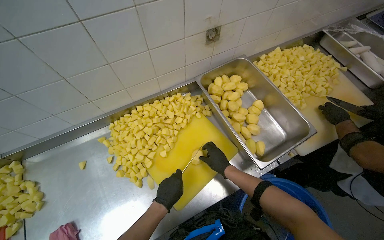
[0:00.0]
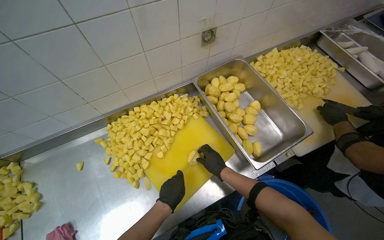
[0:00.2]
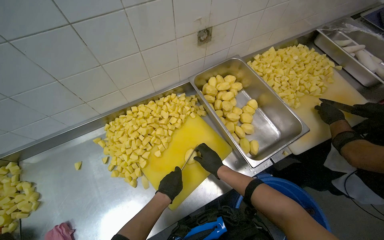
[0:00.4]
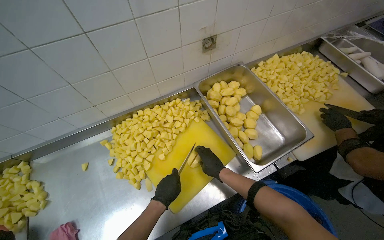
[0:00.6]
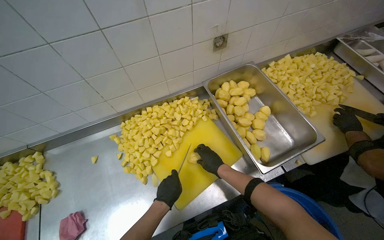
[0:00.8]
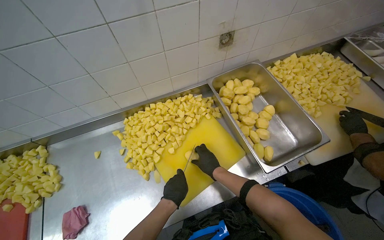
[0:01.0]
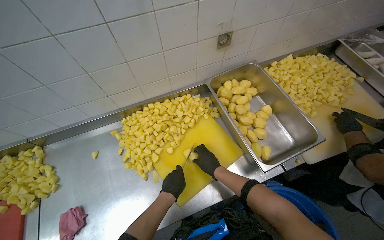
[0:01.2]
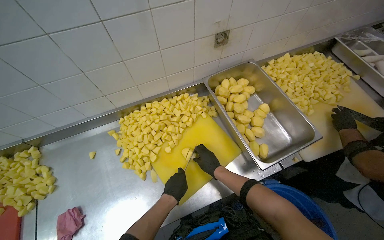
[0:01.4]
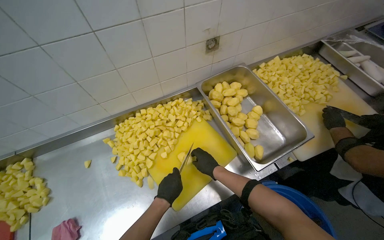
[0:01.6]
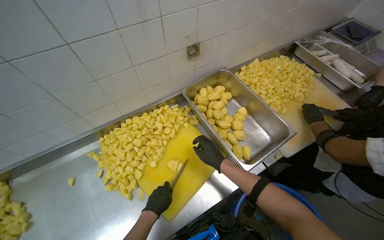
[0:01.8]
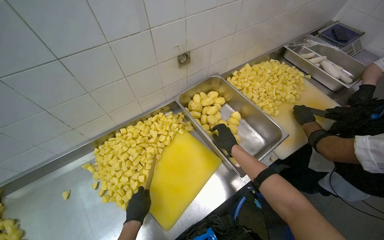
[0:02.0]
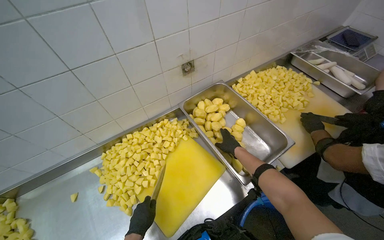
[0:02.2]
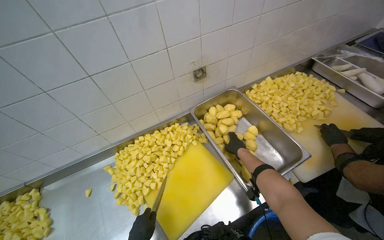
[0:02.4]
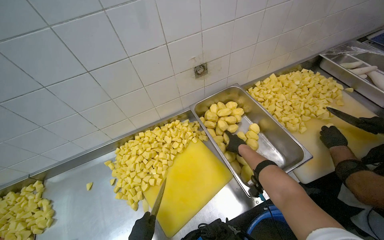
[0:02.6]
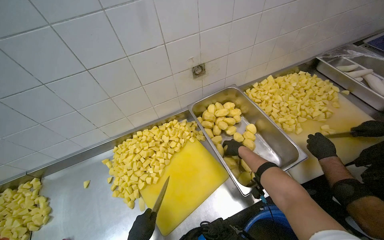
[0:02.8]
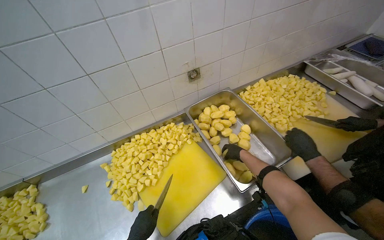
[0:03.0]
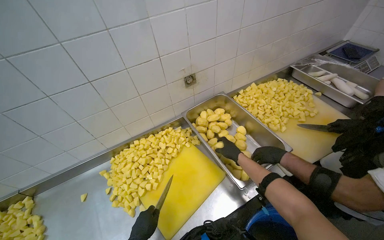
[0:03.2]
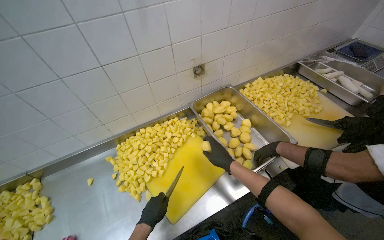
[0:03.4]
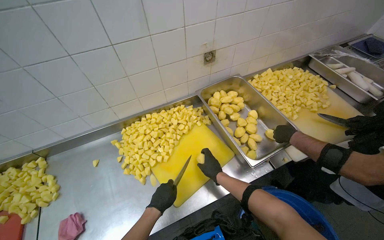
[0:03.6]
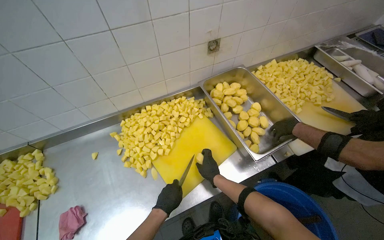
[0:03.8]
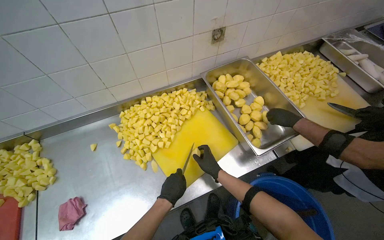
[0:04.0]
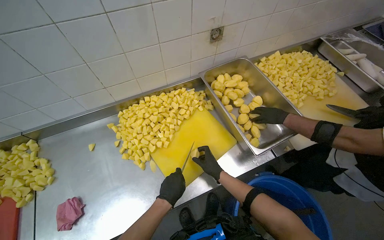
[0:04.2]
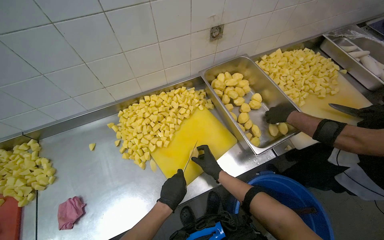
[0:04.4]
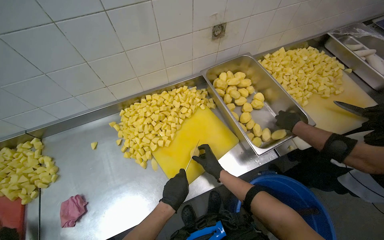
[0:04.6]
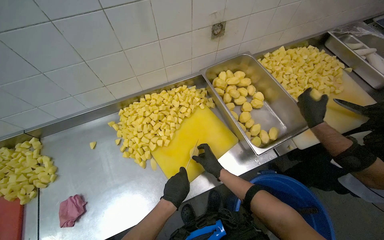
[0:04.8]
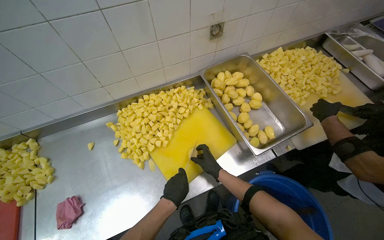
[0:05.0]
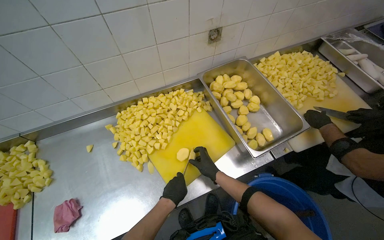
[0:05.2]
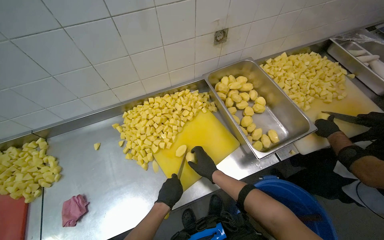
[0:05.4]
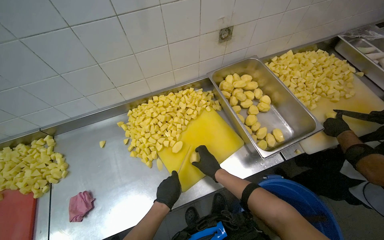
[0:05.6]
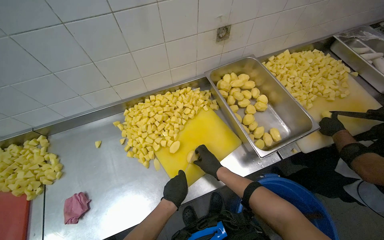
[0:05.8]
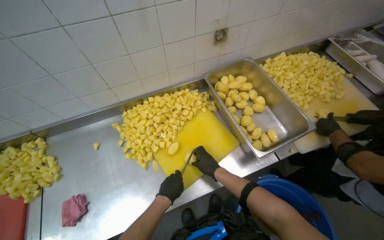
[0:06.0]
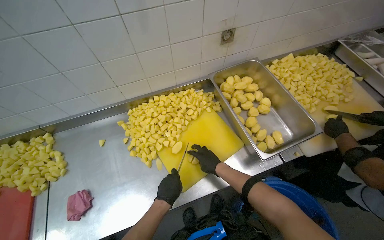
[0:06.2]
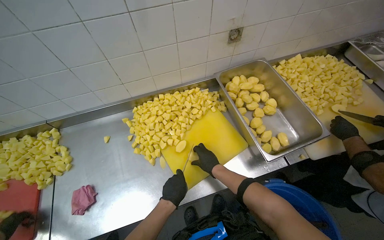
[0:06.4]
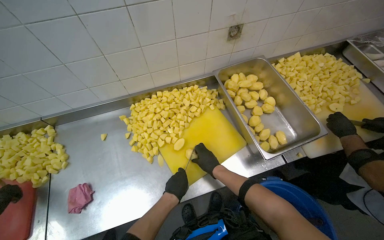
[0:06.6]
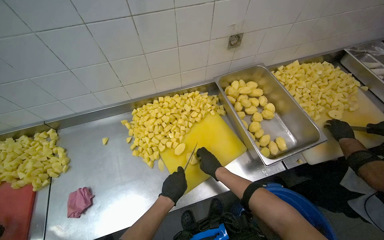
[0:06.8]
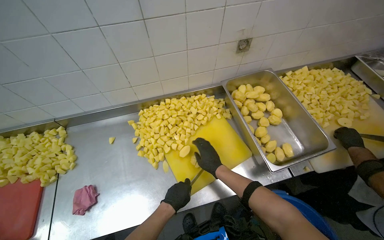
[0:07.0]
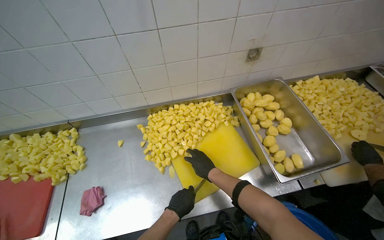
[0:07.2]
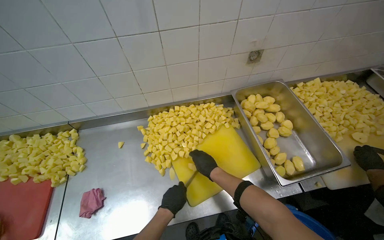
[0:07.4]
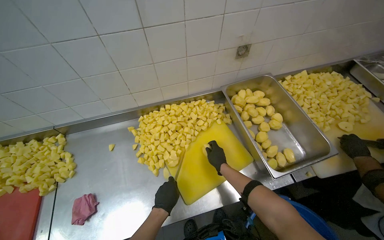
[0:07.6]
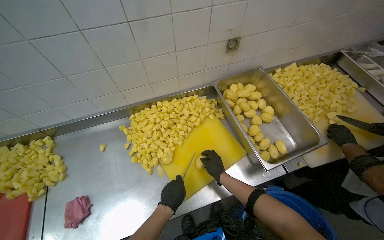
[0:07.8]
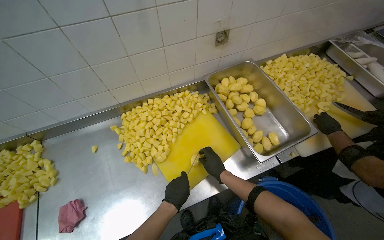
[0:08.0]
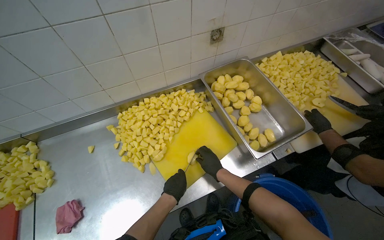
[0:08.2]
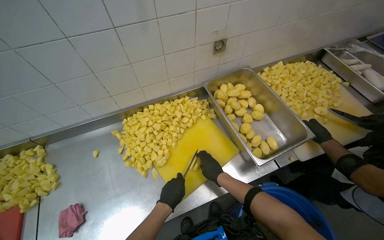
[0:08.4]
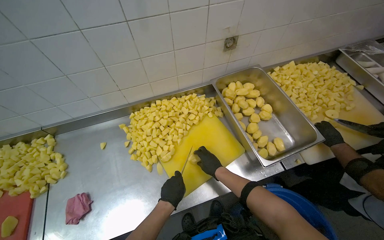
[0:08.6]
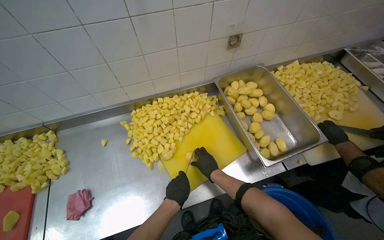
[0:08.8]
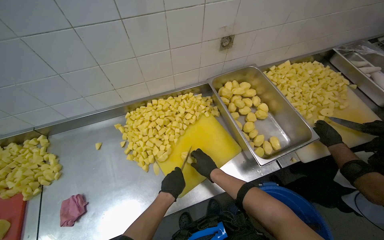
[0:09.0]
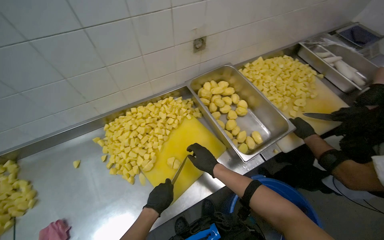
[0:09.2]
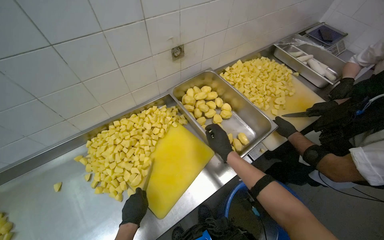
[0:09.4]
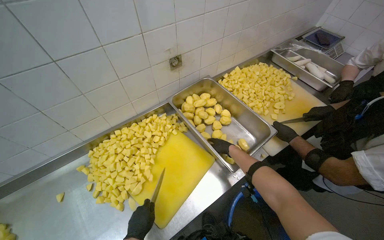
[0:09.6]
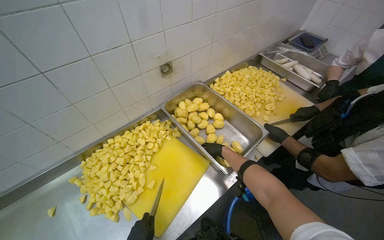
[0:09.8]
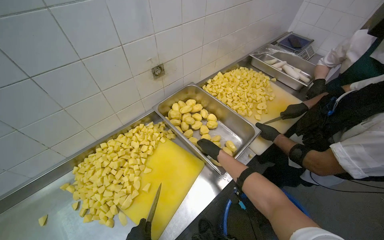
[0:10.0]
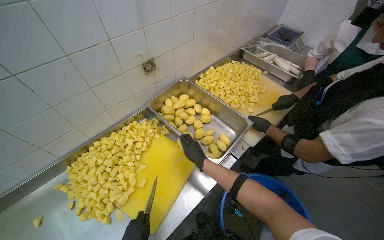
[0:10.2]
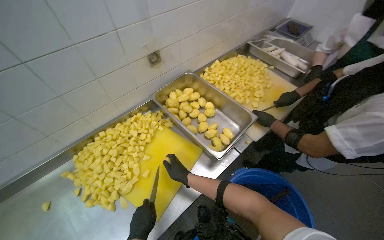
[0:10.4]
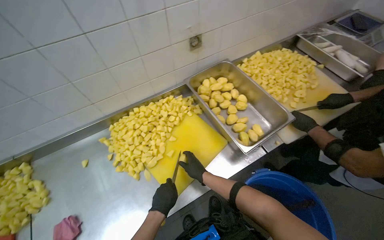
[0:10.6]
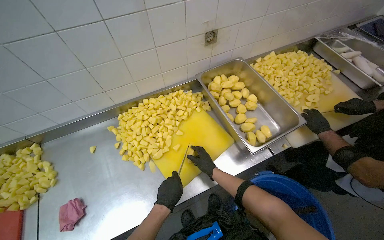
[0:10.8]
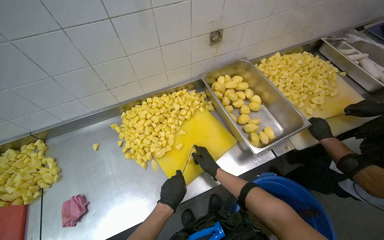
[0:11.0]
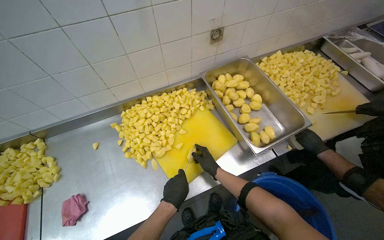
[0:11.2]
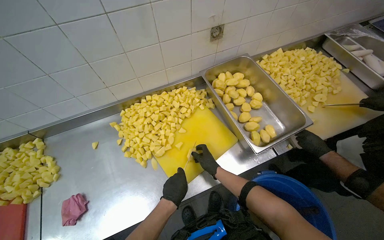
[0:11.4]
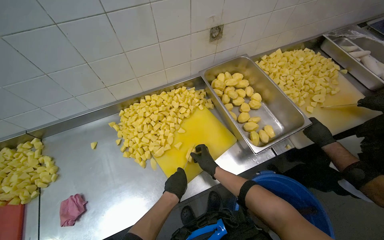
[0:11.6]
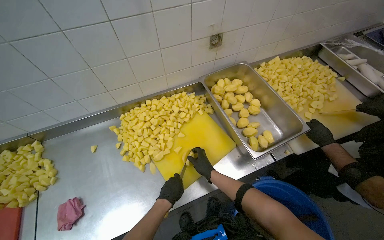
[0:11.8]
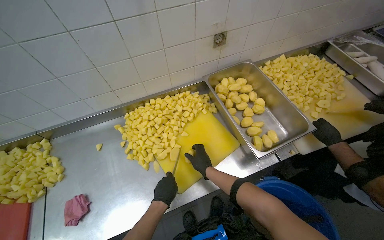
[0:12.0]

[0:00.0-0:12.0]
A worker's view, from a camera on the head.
Job: preparing food.
The whole recording: Cutting potatoes into pieces. The worker cuts peeled potatoes into small pieces on a yellow cutting board.
0.0 to 1.6 s: The hands make small movements and keep their place.
1.6 to 3.0 s: The right hand moves to the right and farther from the camera, about 25 cm.
3.0 to 4.4 s: The right hand is displaced down the picture, to the left and nearer to the camera by approximately 30 cm.
4.4 to 6.0 s: The hands are busy where they are.
7.6 to 9.0 s: The hands stay close to where they were, moving slightly.
9.0 to 10.4 s: The head turns to the right by roughly 20 degrees.
10.4 to 12.0 s: The head rotates about 20 degrees to the left.

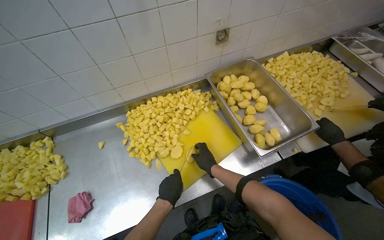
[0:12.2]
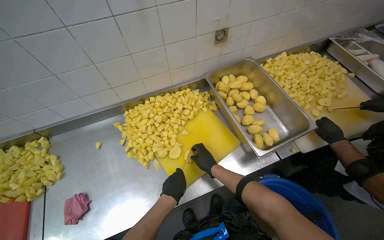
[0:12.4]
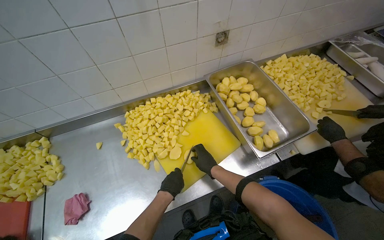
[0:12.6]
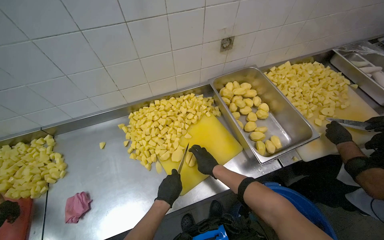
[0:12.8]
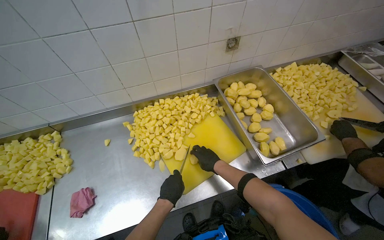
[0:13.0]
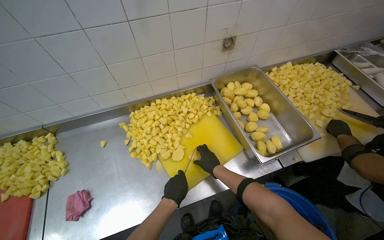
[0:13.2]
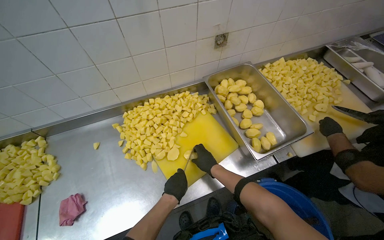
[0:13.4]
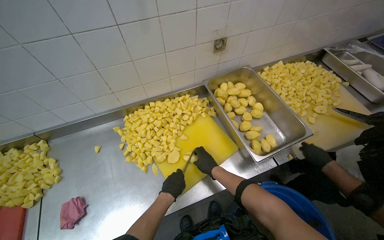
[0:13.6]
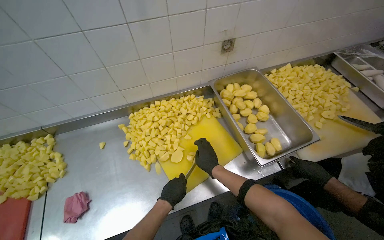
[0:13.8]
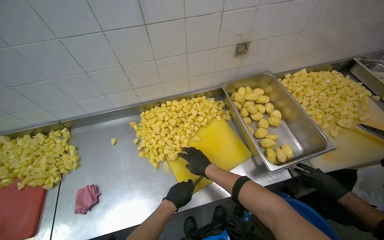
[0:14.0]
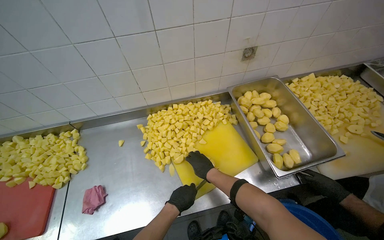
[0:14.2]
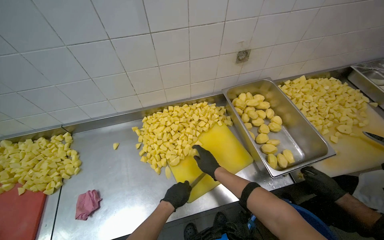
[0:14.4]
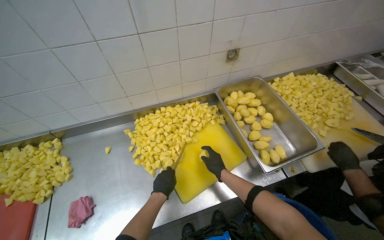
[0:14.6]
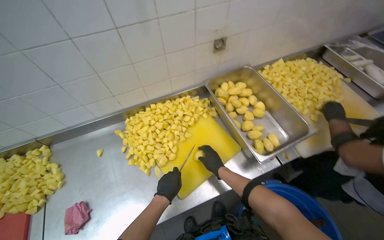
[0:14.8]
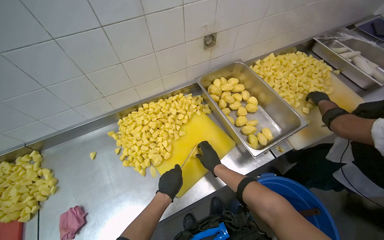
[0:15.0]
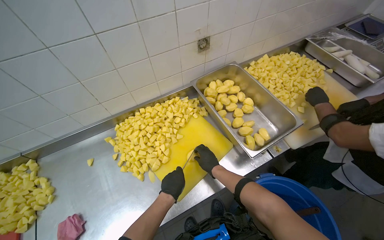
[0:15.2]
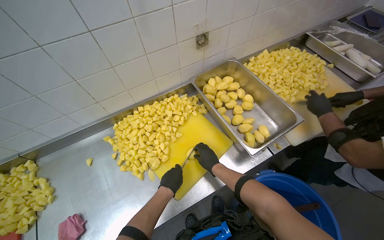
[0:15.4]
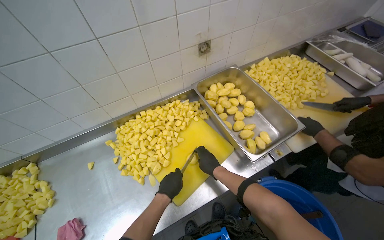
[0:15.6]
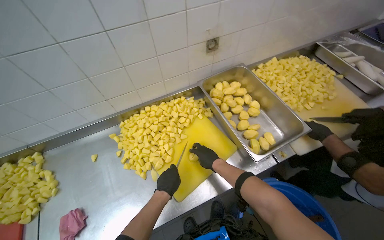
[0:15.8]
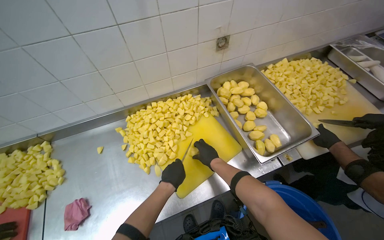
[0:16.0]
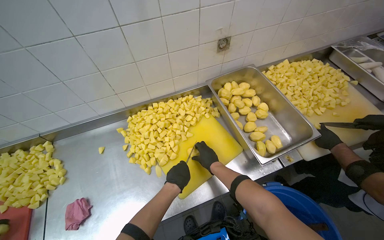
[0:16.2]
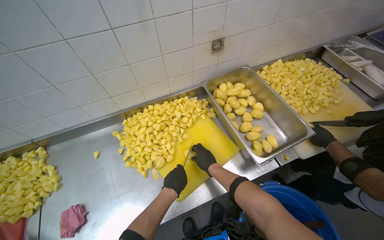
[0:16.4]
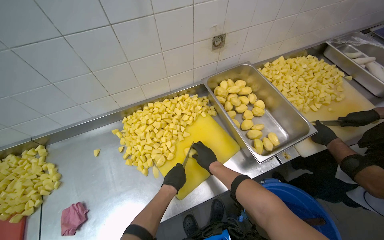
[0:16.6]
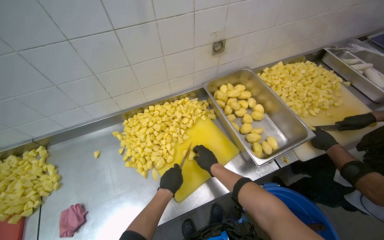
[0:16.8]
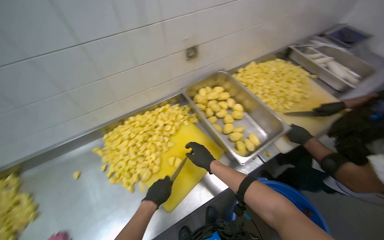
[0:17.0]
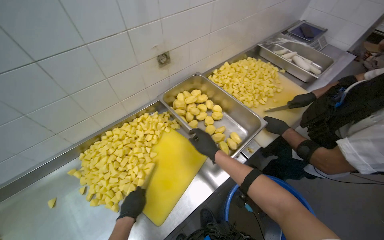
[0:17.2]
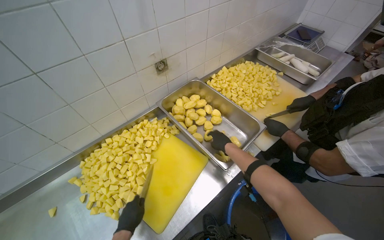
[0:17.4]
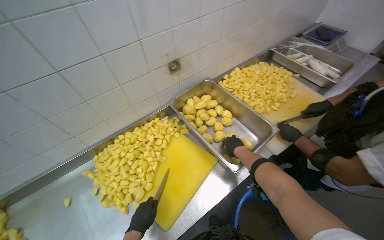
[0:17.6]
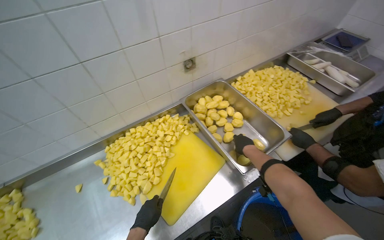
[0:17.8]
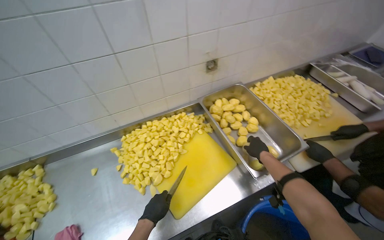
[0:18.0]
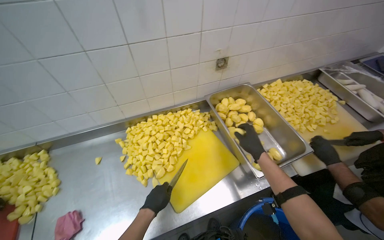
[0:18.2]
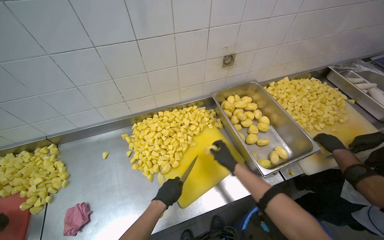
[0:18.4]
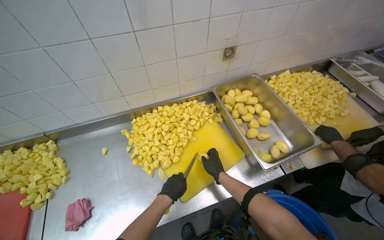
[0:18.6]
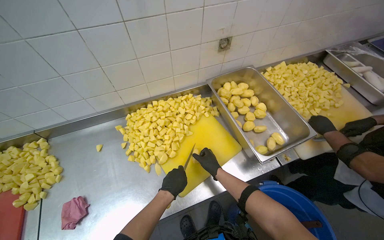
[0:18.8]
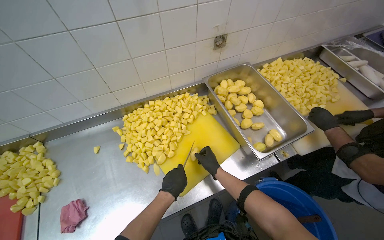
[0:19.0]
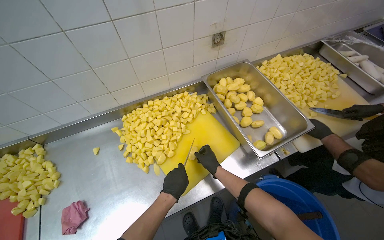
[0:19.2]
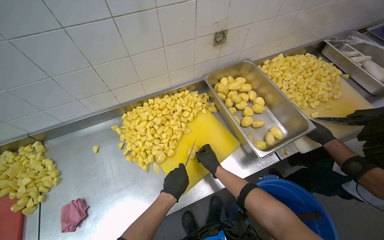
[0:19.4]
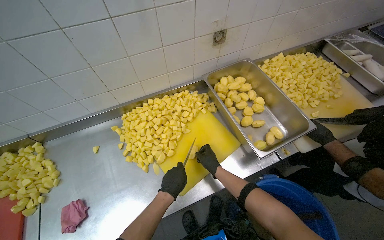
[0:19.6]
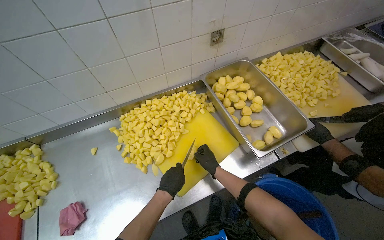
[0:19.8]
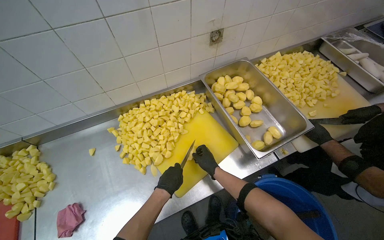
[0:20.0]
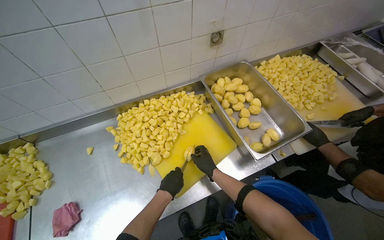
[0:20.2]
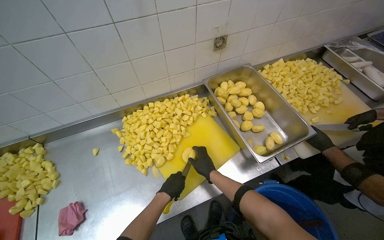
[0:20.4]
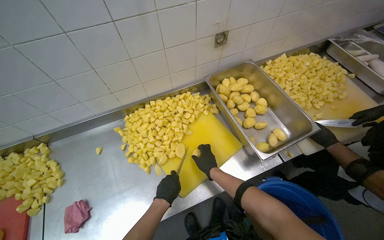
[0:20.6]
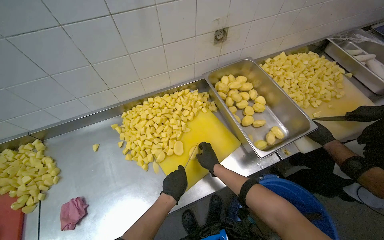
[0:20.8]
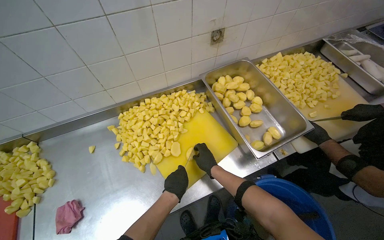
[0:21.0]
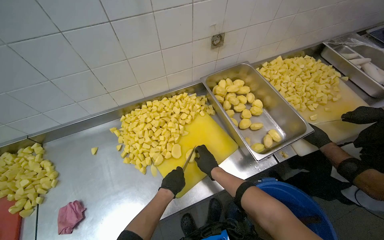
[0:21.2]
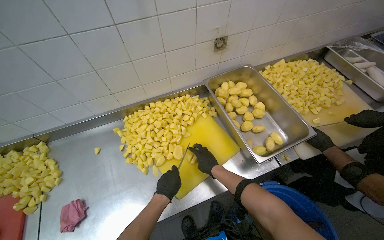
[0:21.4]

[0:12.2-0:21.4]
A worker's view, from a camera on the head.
Job: preparing food.
The whole recording: Cutting potatoes into pieces. The worker cuts peeled potatoes into small pieces on a yellow cutting board.
12.2 to 13.8 s: The hands stay close to where they were, moving slightly.
13.8 to 15.2 s: The right hand heads farther from the camera, covering roughly 10 cm.
15.2 to 16.8 s: The hands stay close to where they were, moving slightly.
18.4 to 19.8 s: The right hand heads farther from the camera, covering roughly 10 cm.
19.8 to 21.4 s: The hands make small movements and keep their place.
